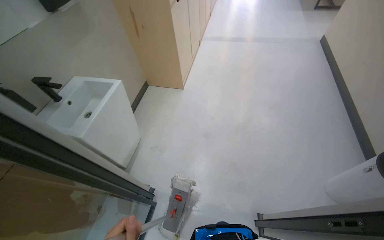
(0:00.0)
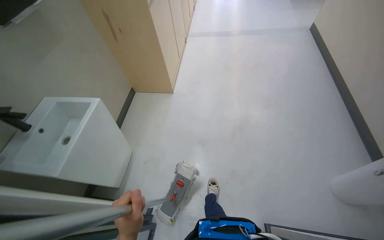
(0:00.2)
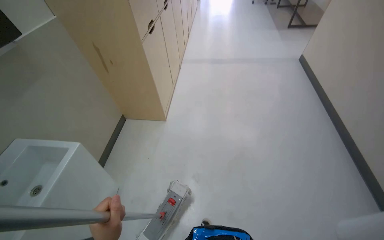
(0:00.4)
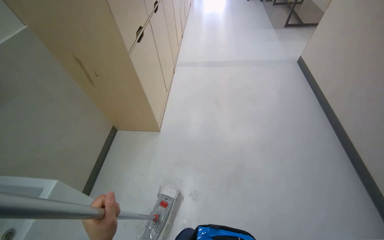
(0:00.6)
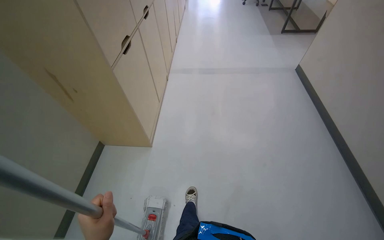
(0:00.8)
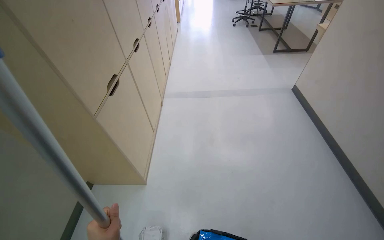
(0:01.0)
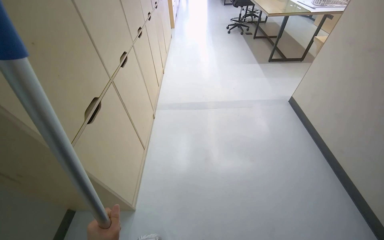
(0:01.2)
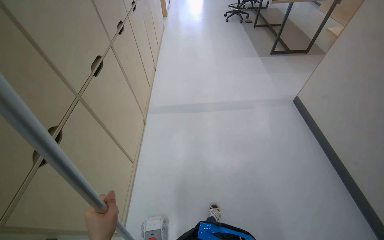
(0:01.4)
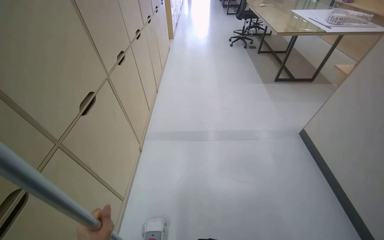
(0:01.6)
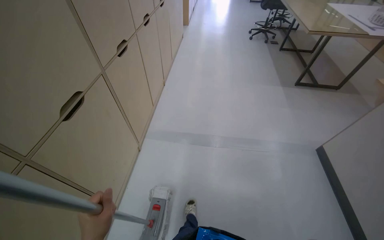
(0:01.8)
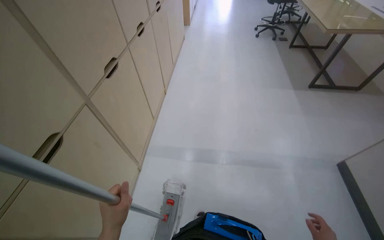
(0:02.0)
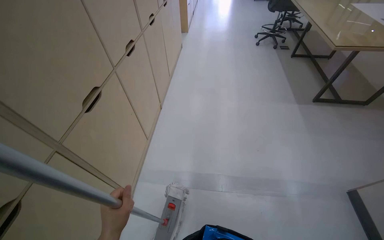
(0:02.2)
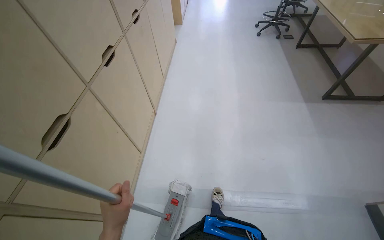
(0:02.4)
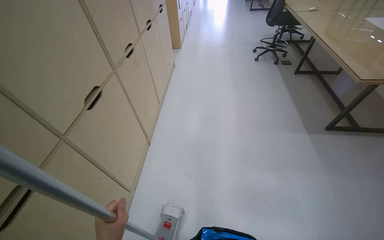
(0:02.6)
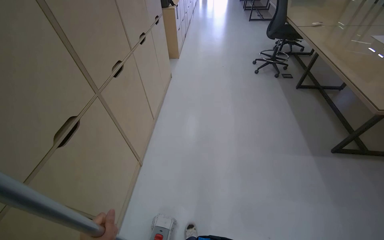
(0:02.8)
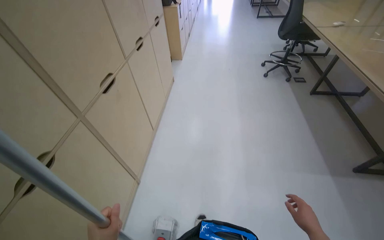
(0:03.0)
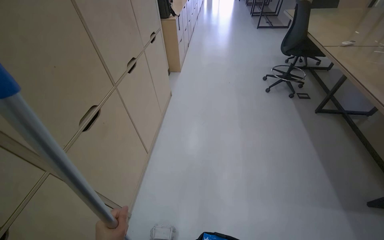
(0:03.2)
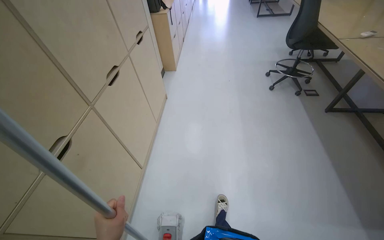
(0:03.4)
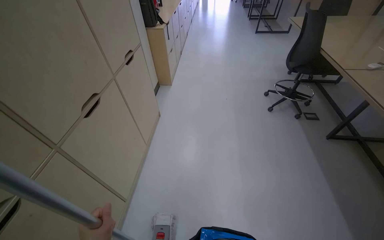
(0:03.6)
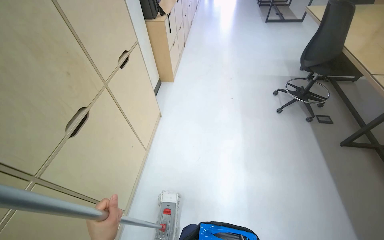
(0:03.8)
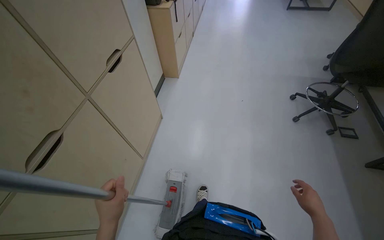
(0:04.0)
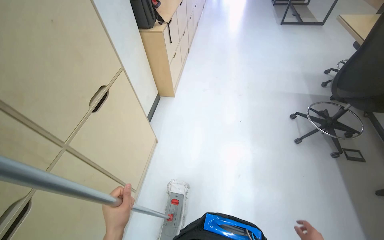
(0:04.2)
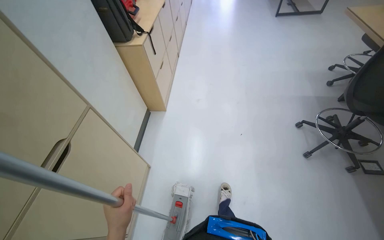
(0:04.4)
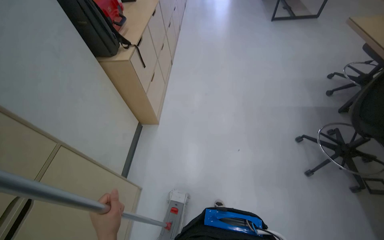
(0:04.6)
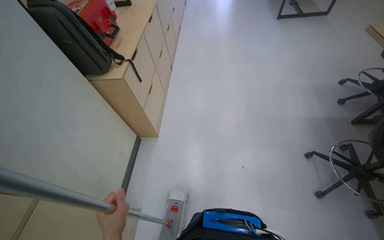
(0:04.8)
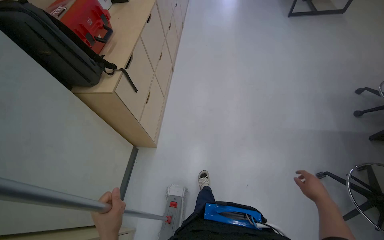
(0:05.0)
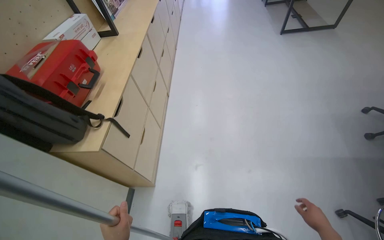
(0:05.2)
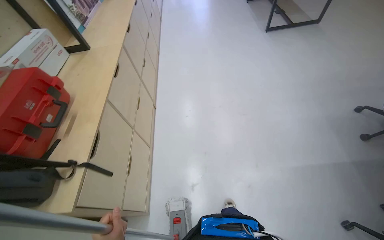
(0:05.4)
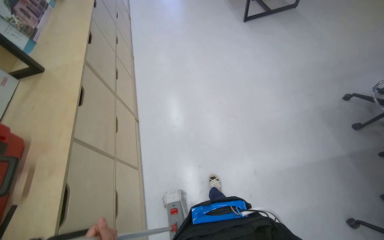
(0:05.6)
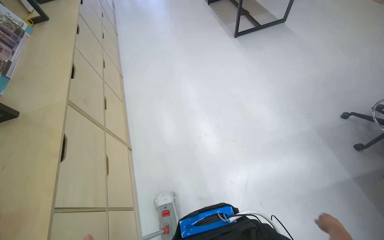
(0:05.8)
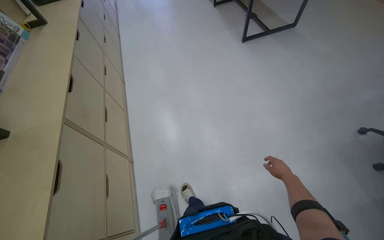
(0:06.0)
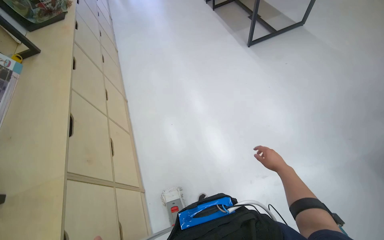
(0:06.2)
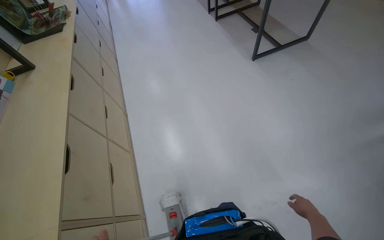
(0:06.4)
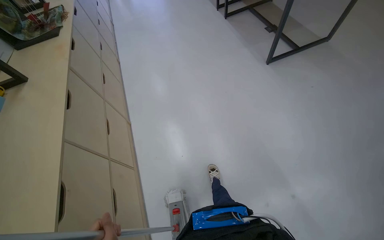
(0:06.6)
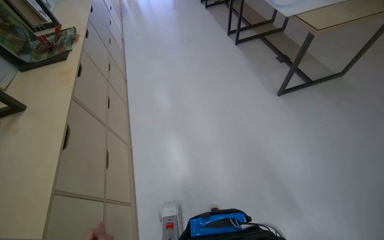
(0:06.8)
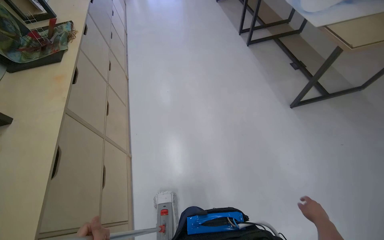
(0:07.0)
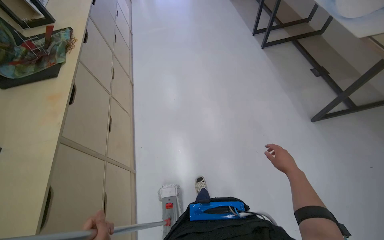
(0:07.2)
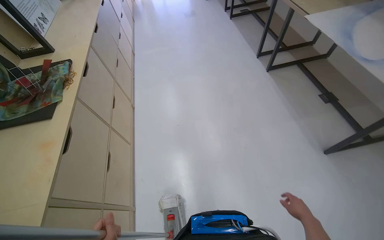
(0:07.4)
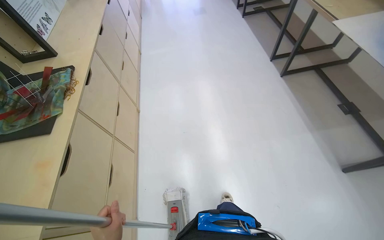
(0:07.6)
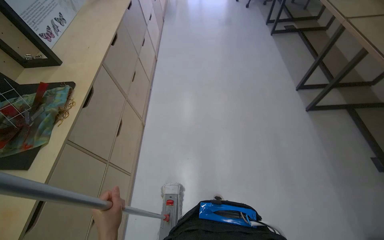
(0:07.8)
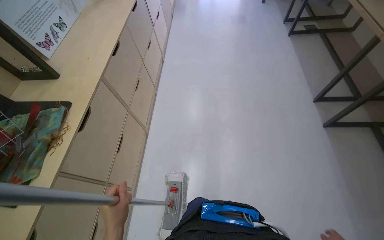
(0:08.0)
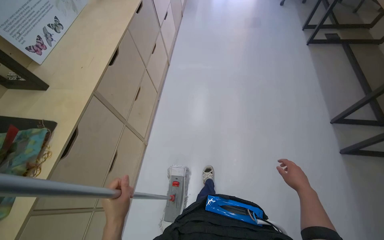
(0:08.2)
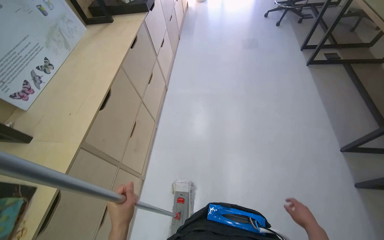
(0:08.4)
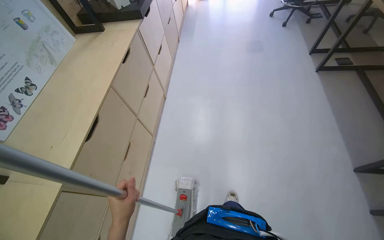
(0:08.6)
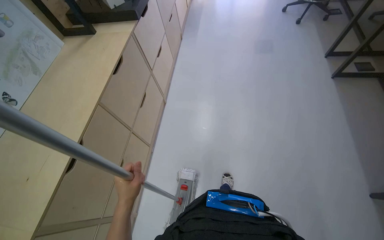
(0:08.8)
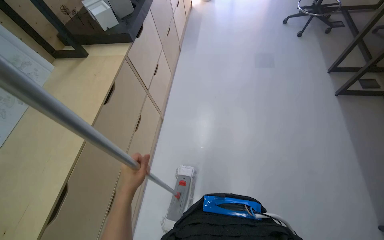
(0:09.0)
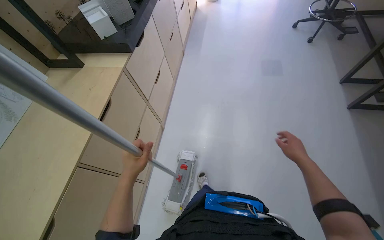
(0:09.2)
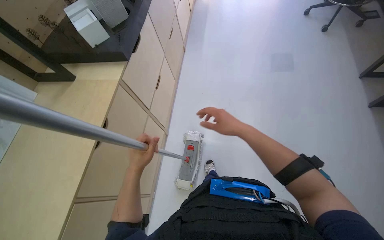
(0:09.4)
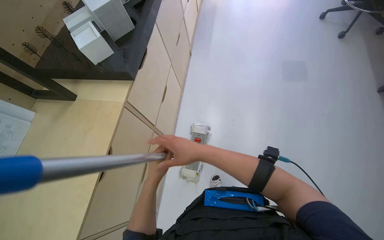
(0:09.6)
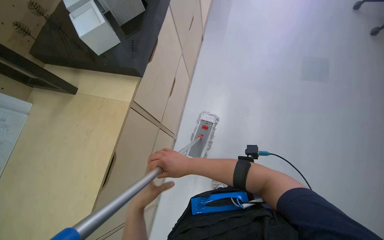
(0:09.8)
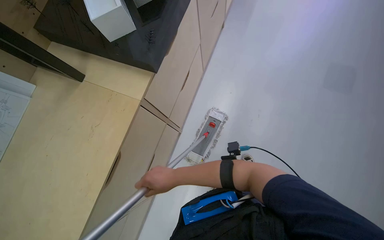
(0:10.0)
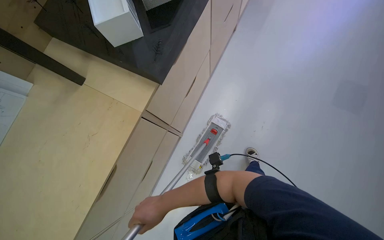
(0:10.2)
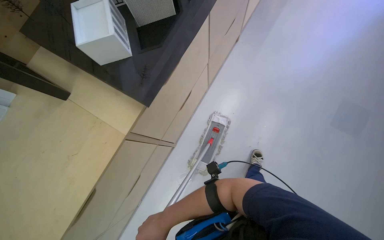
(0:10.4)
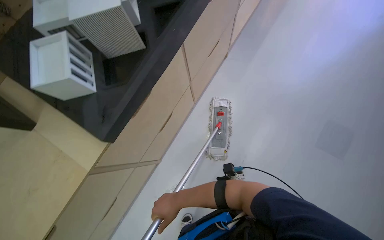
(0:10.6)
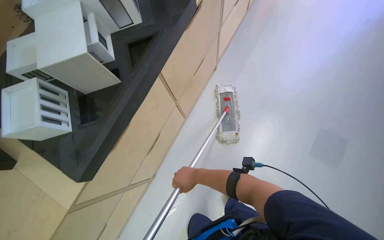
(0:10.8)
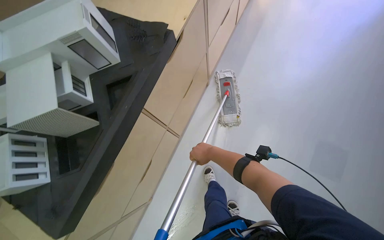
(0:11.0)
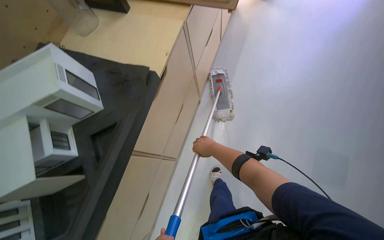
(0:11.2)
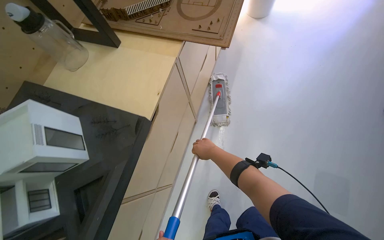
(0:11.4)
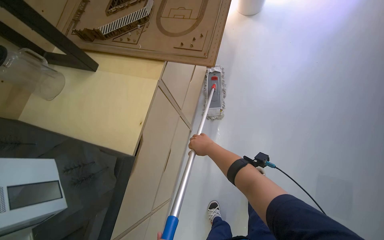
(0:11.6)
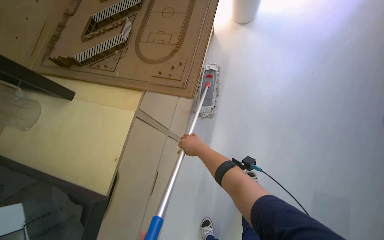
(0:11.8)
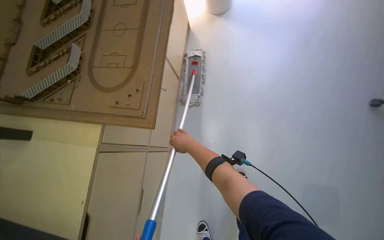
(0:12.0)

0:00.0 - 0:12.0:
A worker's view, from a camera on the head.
Job: mopping floor.
The whole recording: Mopping office floor. The worker mops the office floor, moving chairs and opening a glass door to clean the entire area.
0:00.0 - 0:01.6: The camera travels about 2 m.
0:01.6 - 0:03.0: The wearer moves approximately 2 m.
0:03.0 - 0:04.4: The head travels about 2 m.
0:04.4 - 0:06.0: The camera travels some 2 m. The head rotates some 20 degrees to the right.
0:07.6 - 0:09.0: The wearer moves about 1.5 m.
0:09.0 - 0:10.4: The camera is carried about 90 cm. The camera pitches downward, by approximately 20 degrees.
0:10.4 - 0:12.0: The camera travels about 1 m. The scene turns some 25 degrees counterclockwise in the picture.

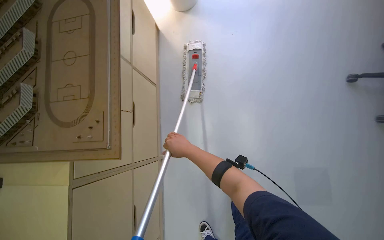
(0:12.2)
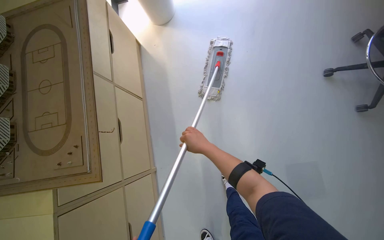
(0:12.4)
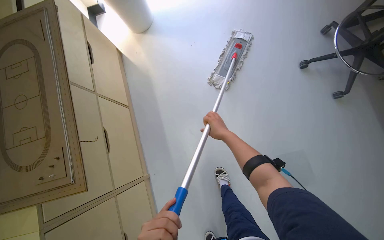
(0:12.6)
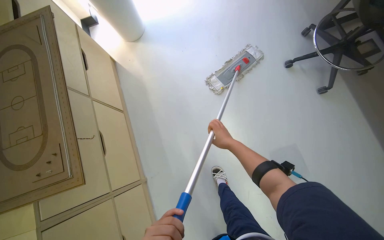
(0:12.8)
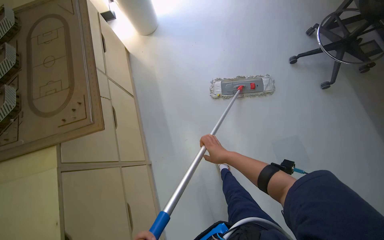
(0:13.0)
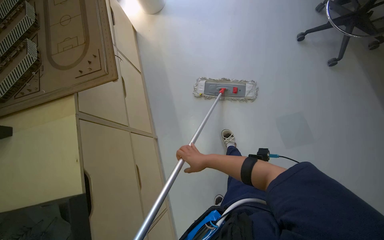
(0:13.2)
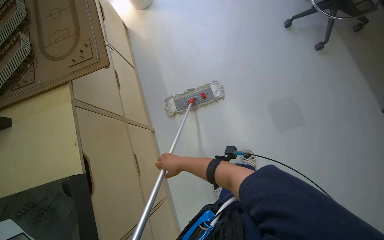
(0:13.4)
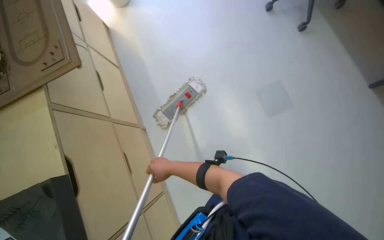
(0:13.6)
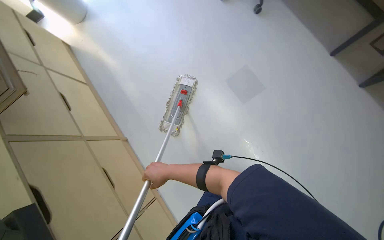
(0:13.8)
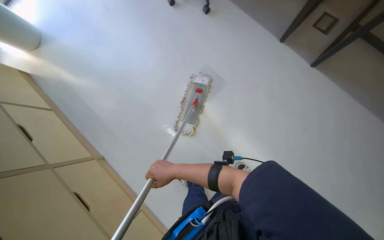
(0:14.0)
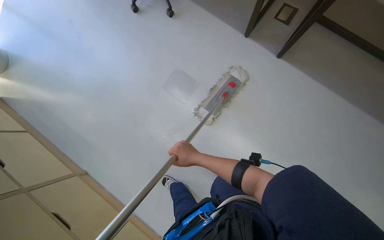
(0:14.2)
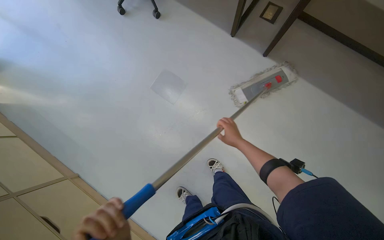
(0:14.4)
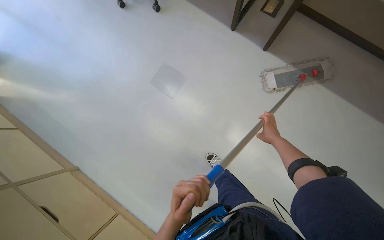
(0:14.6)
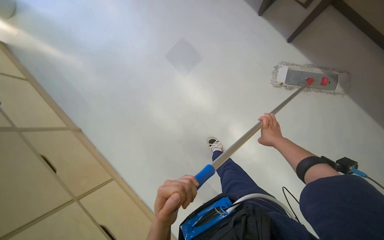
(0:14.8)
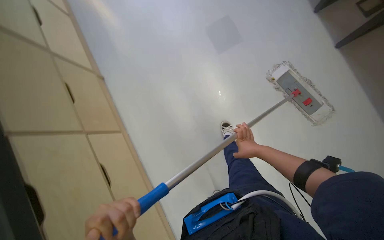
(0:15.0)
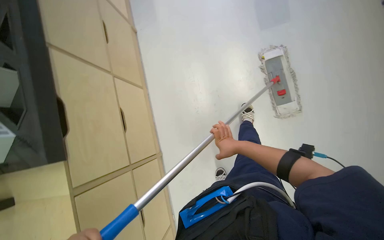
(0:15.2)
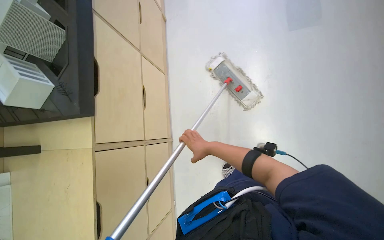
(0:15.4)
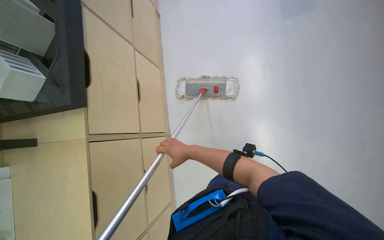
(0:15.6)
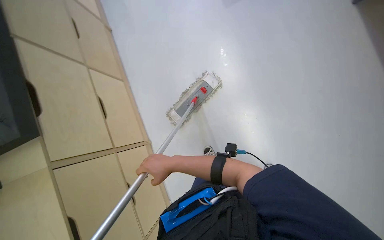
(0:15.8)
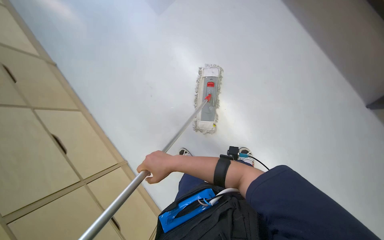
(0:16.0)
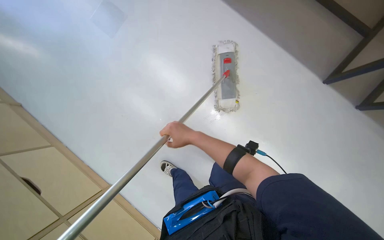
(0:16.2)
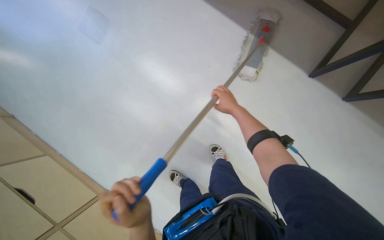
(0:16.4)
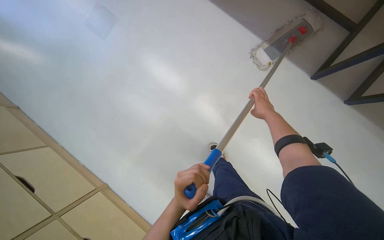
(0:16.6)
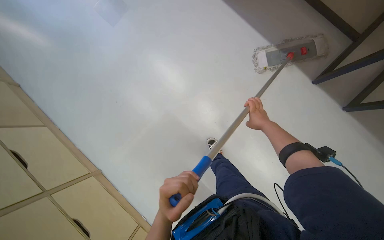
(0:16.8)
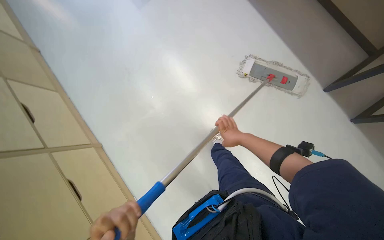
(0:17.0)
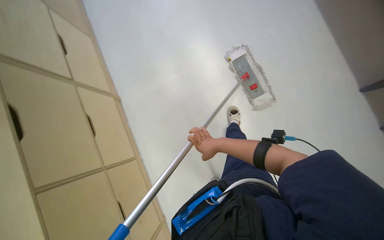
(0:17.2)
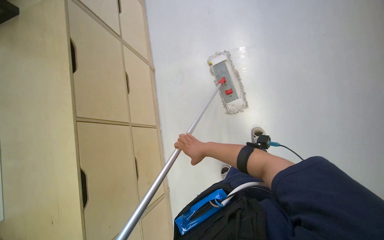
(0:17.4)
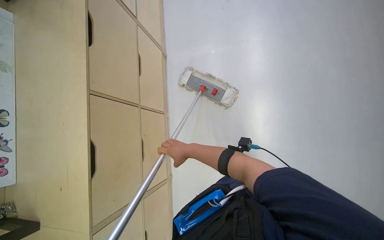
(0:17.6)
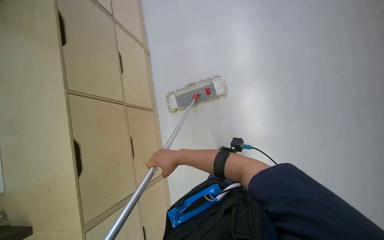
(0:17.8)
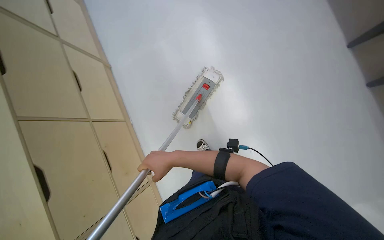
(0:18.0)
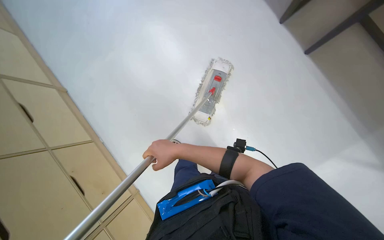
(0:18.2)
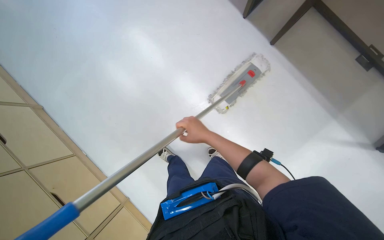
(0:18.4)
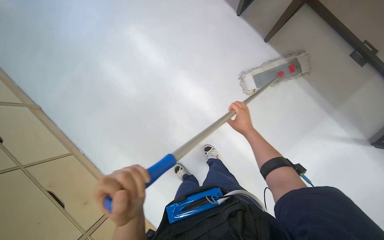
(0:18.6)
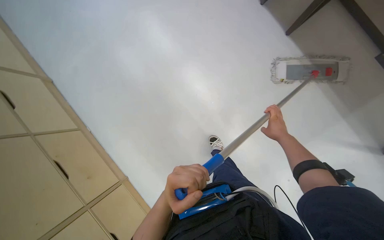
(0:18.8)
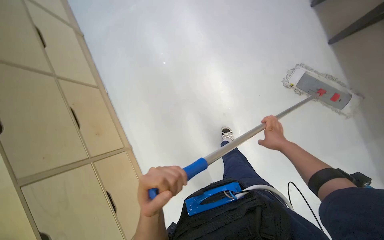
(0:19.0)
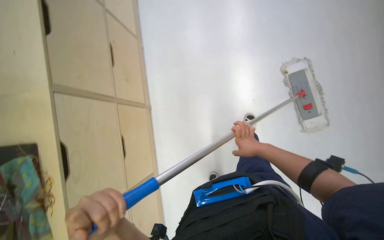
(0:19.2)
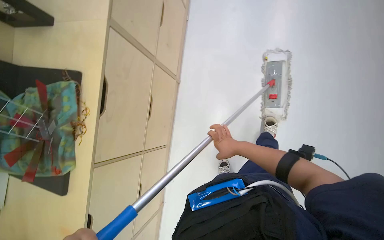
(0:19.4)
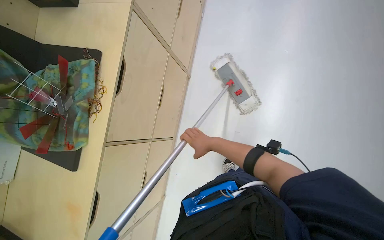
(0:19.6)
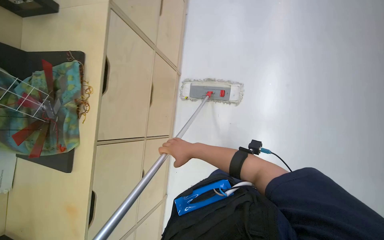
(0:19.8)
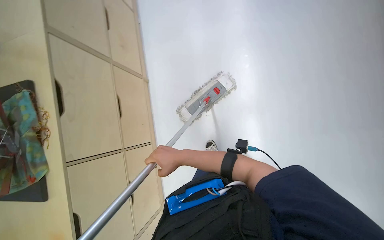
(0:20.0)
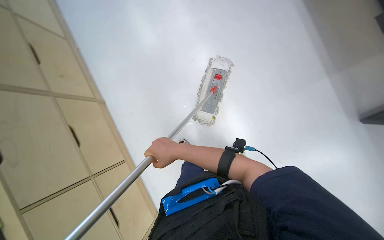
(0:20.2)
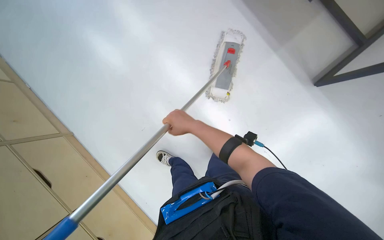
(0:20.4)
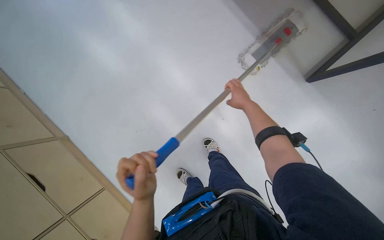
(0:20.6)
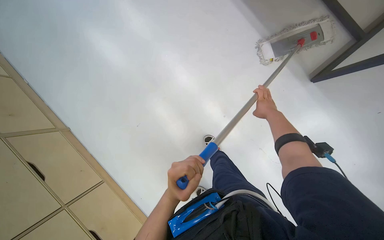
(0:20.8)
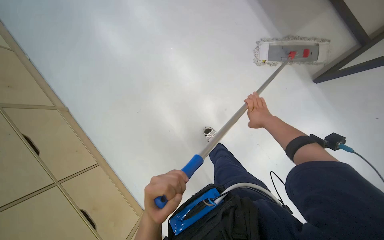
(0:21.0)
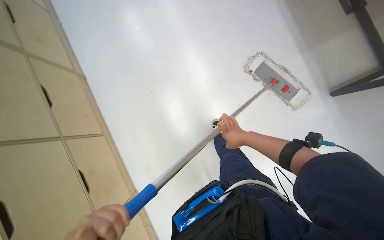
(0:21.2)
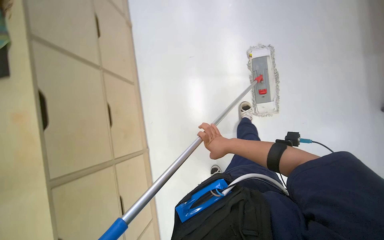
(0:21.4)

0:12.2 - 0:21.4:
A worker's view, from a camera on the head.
Job: mopping floor.
The whole recording: Mopping office floor. The worker mops the office floor, moving chairs and opening a glass door to clean the entire area.
0:12.2 - 0:13.8: The wearer moves about 60 cm. The scene turns approximately 30 degrees counterclockwise in the picture.
0:15.2 - 0:16.8: The view tilts about 20 degrees downward.
0:19.8 - 0:21.4: The camera is carried roughly 40 cm.
